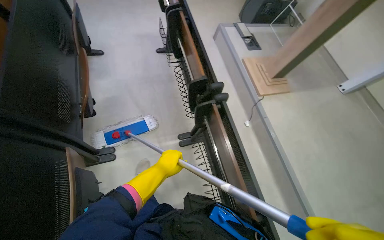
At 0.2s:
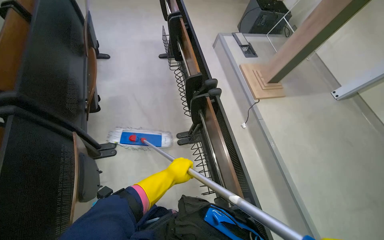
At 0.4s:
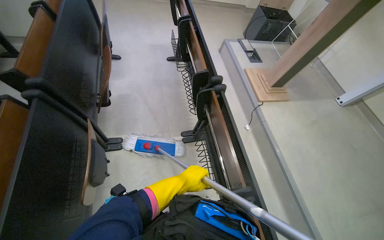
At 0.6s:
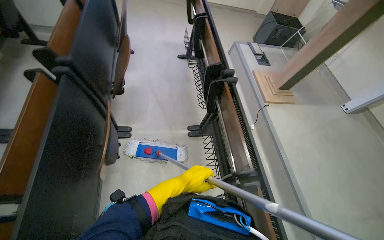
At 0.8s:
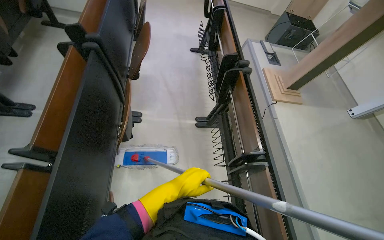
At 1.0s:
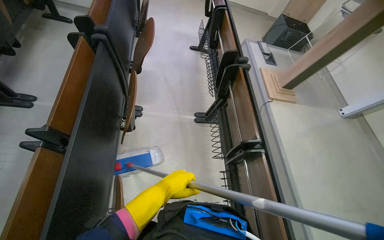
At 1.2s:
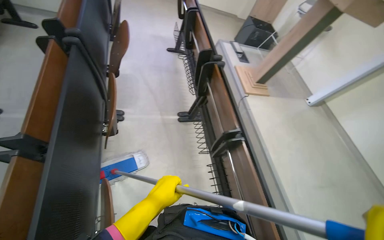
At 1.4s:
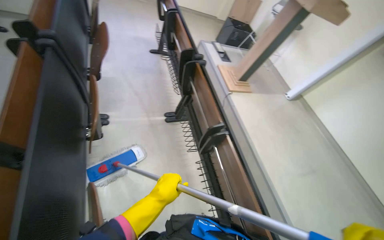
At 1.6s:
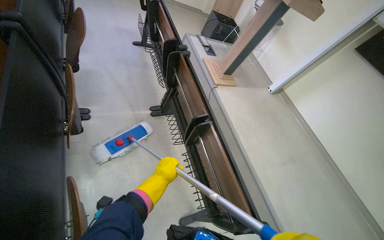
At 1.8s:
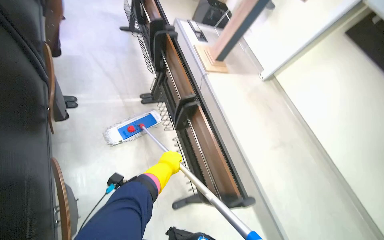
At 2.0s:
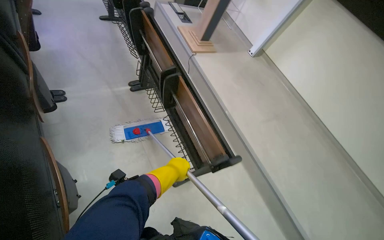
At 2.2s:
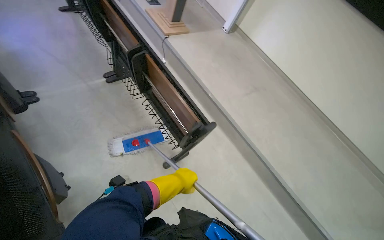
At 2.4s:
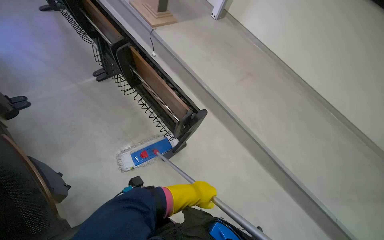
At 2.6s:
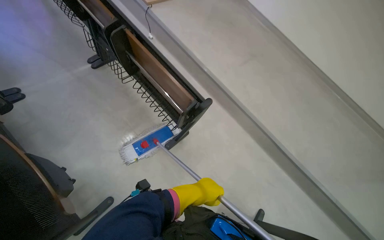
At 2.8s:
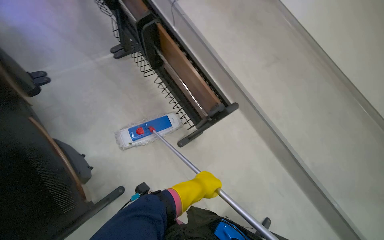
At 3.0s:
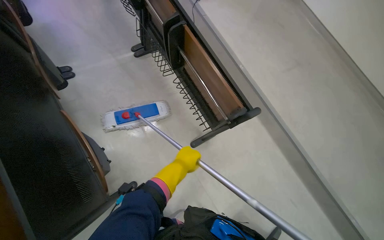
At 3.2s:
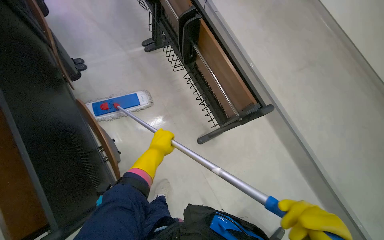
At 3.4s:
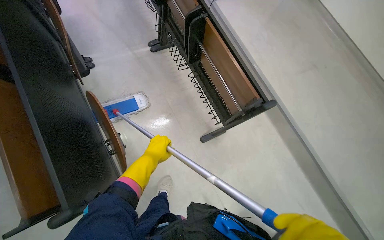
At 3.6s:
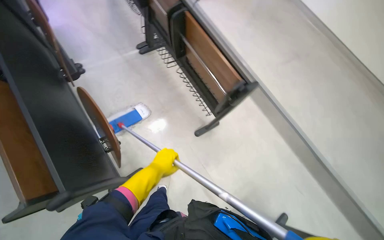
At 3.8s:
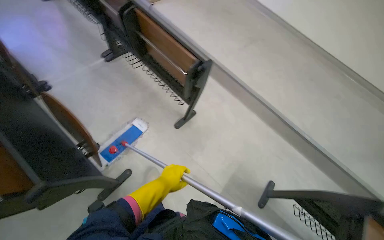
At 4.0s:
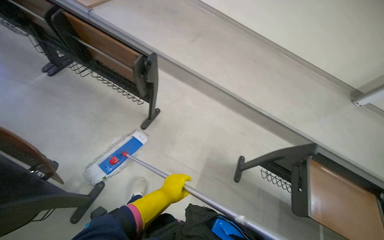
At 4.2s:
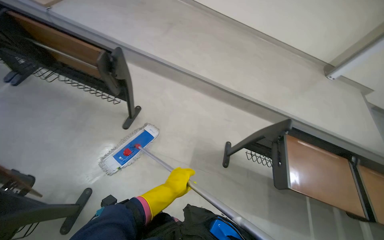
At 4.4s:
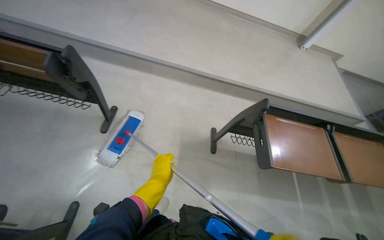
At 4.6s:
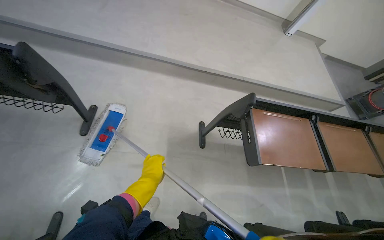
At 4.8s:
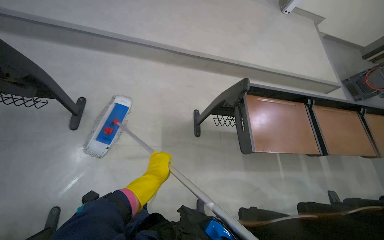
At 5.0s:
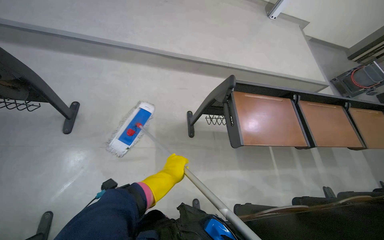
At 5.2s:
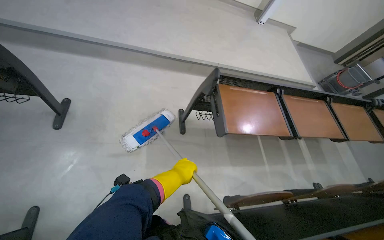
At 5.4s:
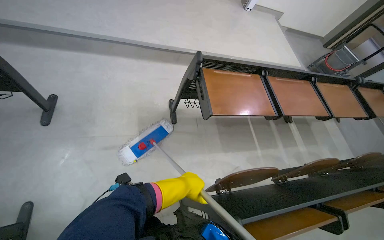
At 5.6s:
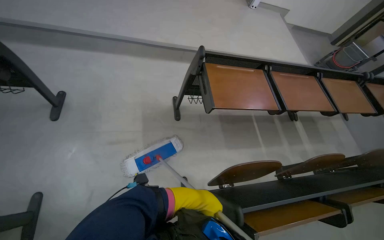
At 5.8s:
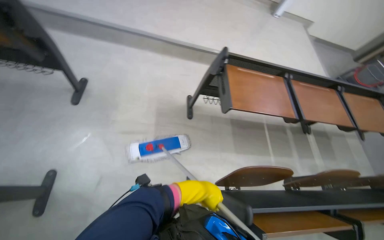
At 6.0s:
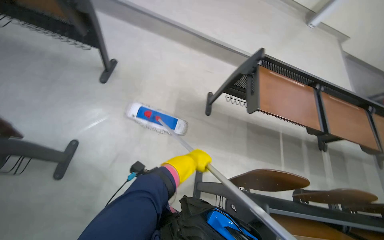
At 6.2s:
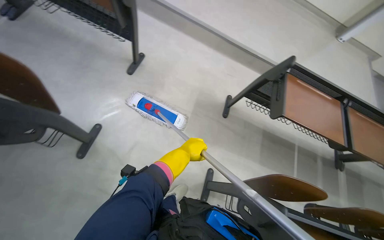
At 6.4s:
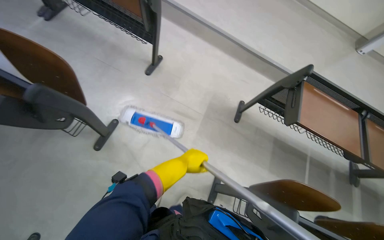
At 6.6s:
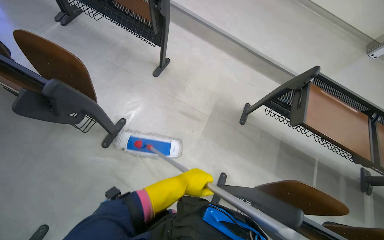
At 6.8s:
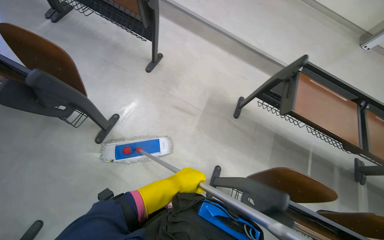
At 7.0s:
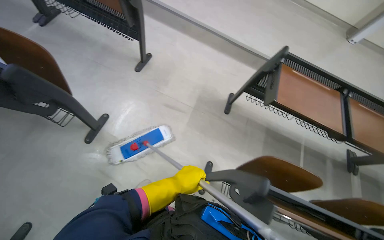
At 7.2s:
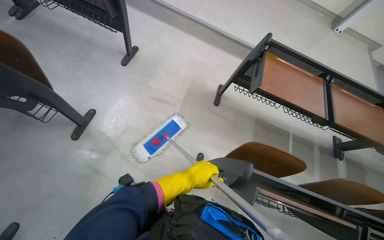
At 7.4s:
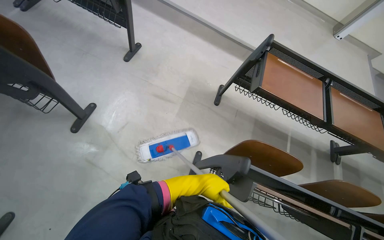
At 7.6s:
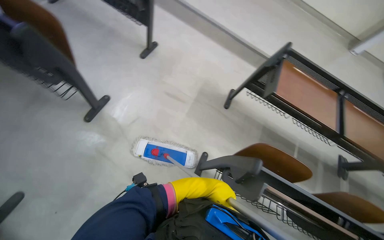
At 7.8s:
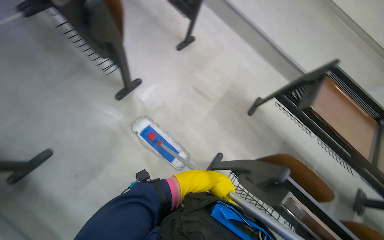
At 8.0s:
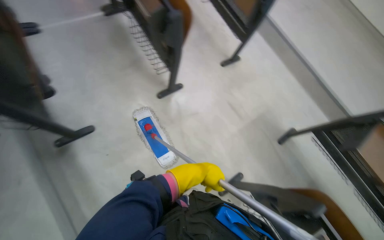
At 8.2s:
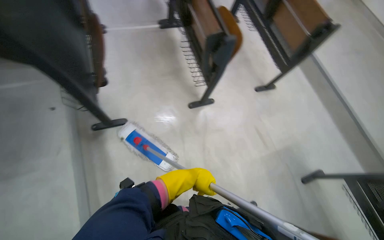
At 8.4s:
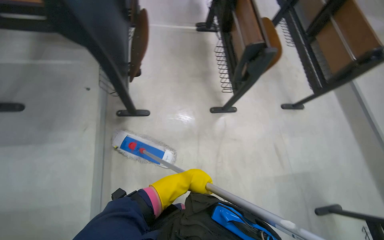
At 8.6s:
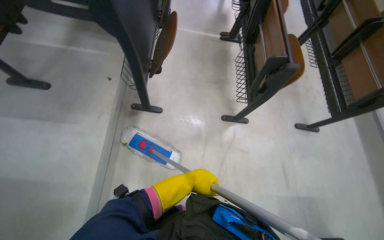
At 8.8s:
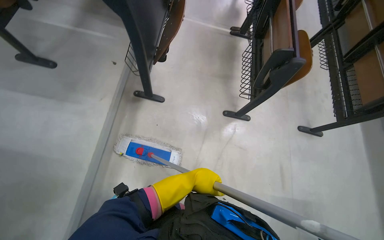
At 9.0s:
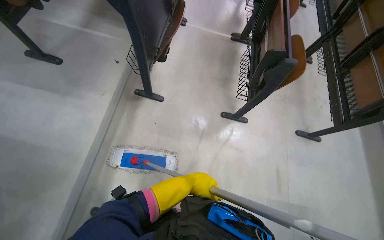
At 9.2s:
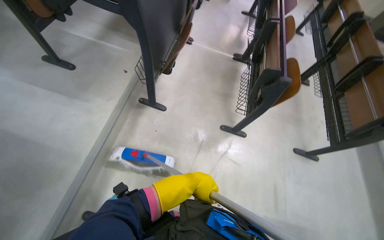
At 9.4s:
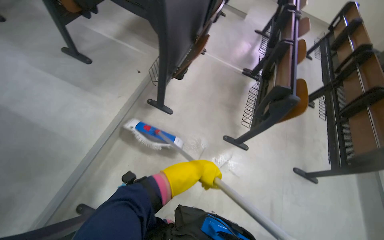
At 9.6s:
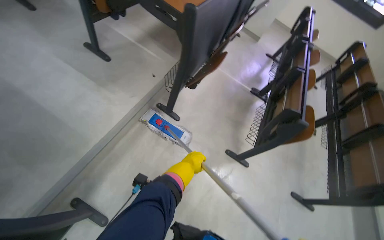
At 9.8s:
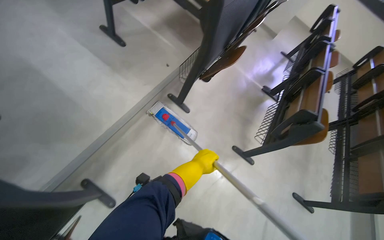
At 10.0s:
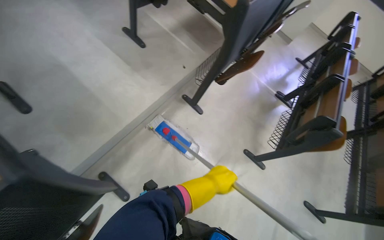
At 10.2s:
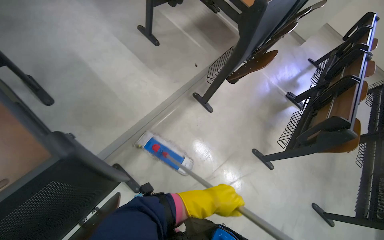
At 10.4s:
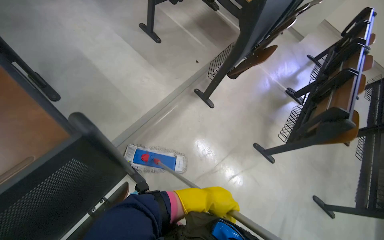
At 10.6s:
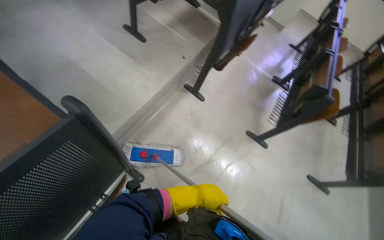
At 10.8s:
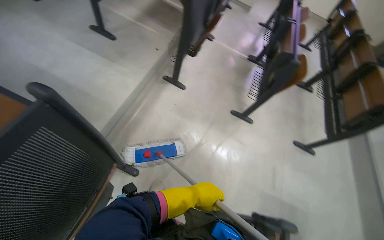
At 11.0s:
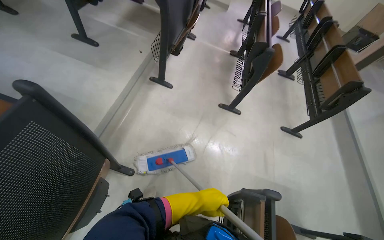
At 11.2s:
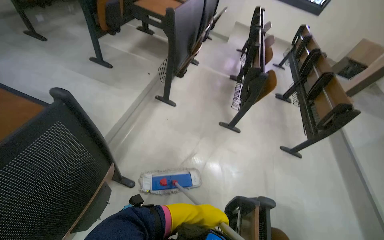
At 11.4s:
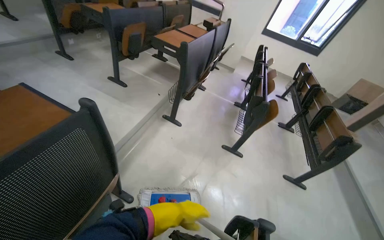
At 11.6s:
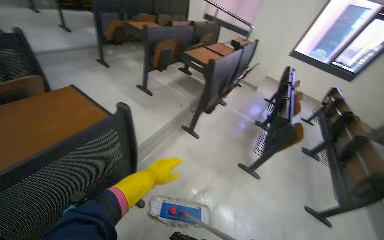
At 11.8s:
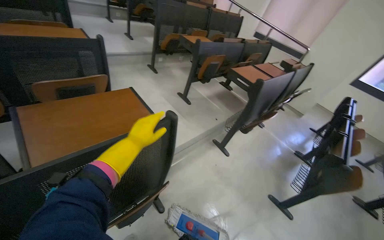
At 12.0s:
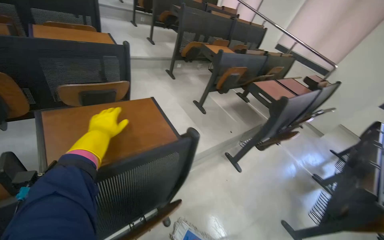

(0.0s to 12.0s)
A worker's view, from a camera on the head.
Job: mopping floor.
The whole recording: Cleaning lecture hall. The worker cleans the lecture hall by mopping the floor and walls, and wiping desks.
0.0s - 1.6s: The wearer moves about 60 cm.
1.6s - 3.0s: The view tilts some 20 degrees downward. The left hand goes roughly 15 cm to the right.
3.0s - 4.4s: The camera is carried some 60 cm. The wearer looks roughly 50 degrees further to the right.
4.4s - 6.0s: The left hand shifts roughly 20 cm to the right.
6.0s - 7.6s: The left hand shifts about 35 cm down the picture, and goes nearer to the camera and returns, some 20 cm each way.
7.6s - 9.0s: The head turns to the left by some 70 degrees.
9.0s - 10.4s: The camera travels roughly 40 cm. The scene rotates clockwise by about 30 degrees.
10.4s - 12.0s: The camera is carried approximately 40 cm. The camera sweeps to the left, by approximately 15 degrees. The wearer looks approximately 25 degrees further upward.

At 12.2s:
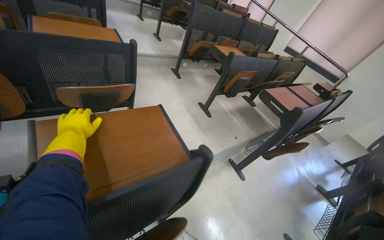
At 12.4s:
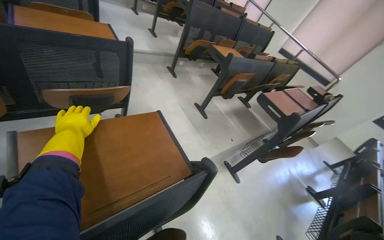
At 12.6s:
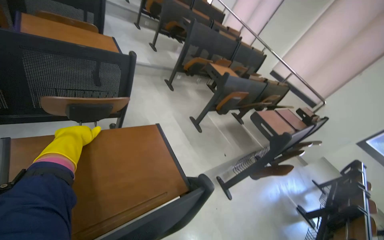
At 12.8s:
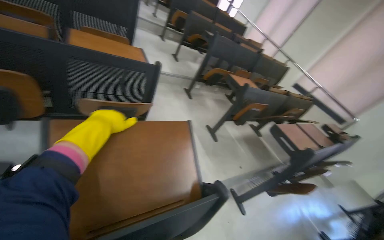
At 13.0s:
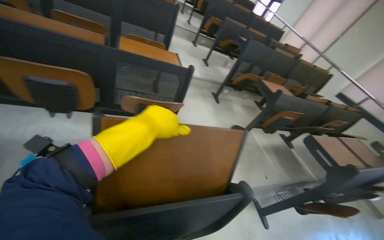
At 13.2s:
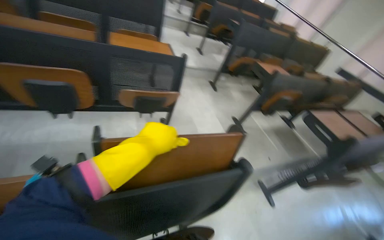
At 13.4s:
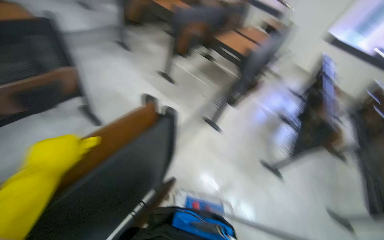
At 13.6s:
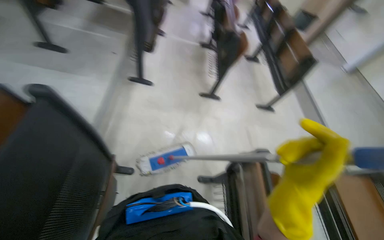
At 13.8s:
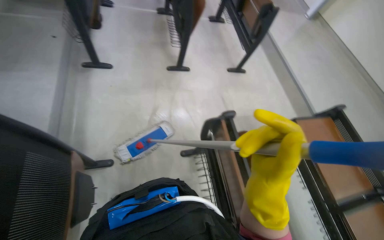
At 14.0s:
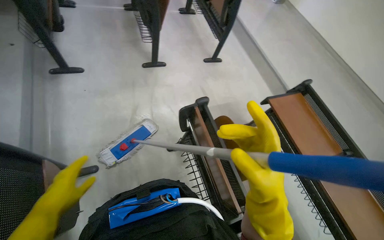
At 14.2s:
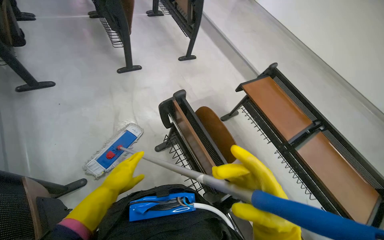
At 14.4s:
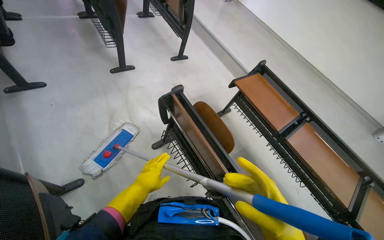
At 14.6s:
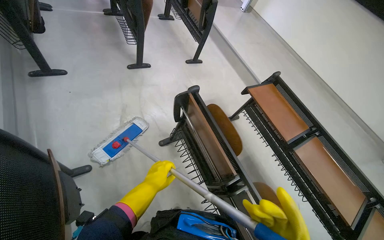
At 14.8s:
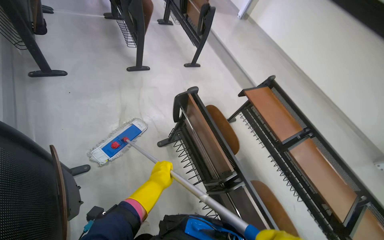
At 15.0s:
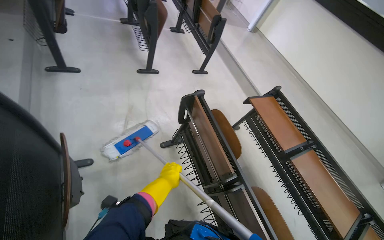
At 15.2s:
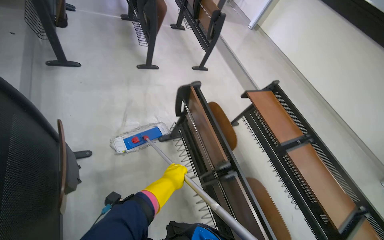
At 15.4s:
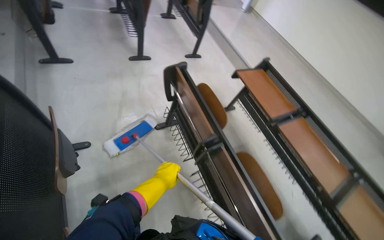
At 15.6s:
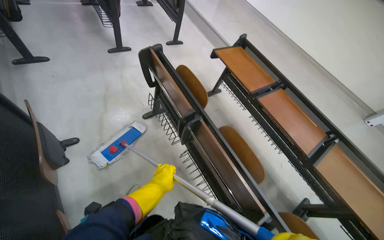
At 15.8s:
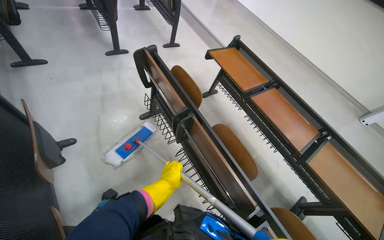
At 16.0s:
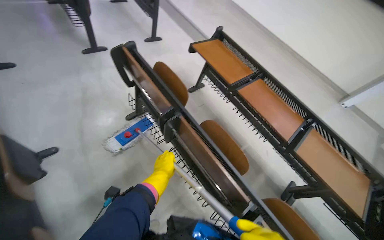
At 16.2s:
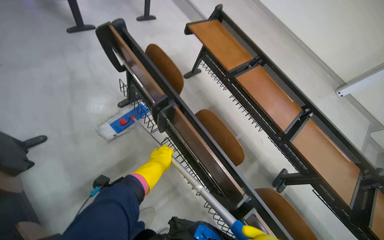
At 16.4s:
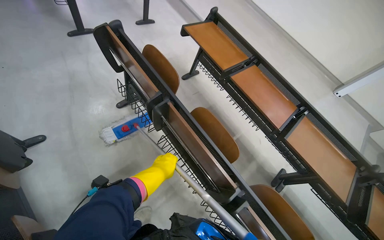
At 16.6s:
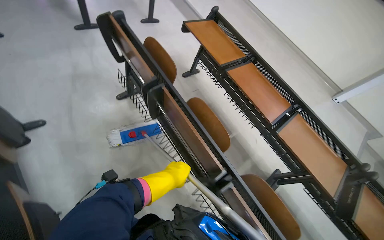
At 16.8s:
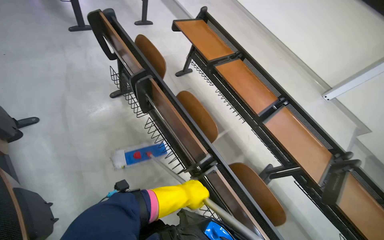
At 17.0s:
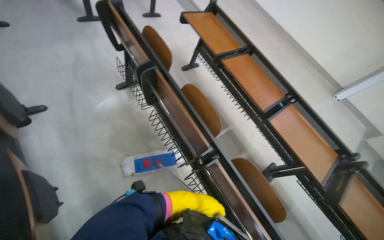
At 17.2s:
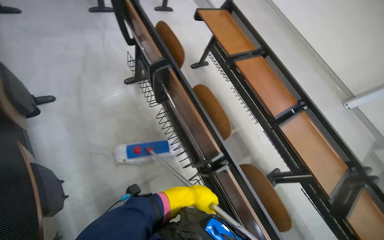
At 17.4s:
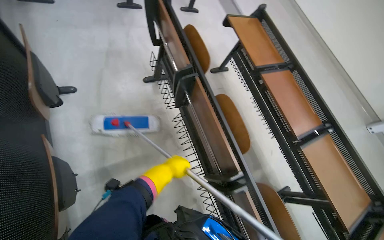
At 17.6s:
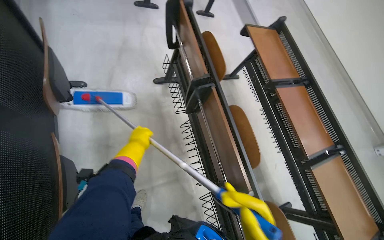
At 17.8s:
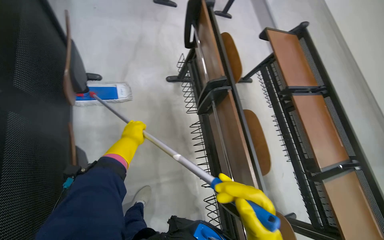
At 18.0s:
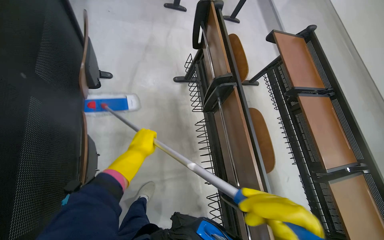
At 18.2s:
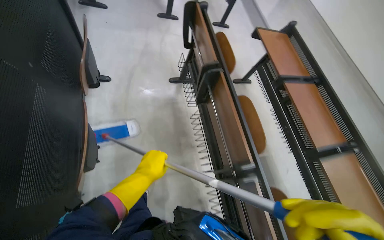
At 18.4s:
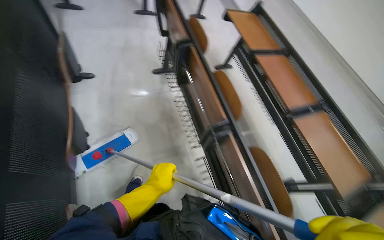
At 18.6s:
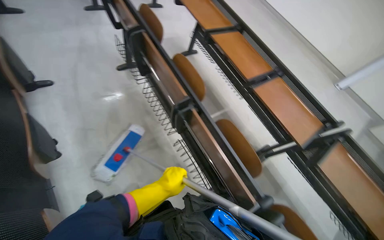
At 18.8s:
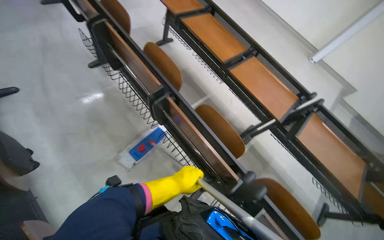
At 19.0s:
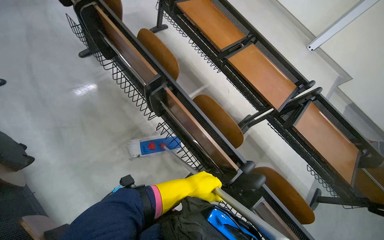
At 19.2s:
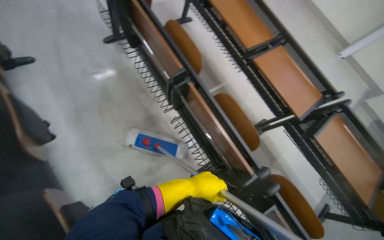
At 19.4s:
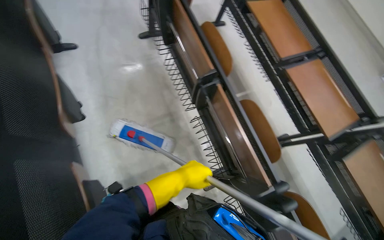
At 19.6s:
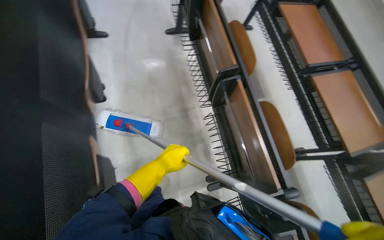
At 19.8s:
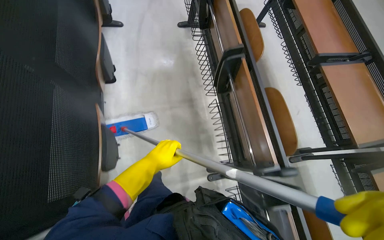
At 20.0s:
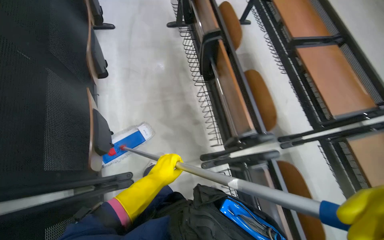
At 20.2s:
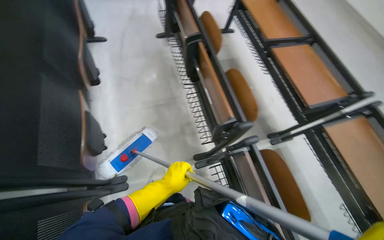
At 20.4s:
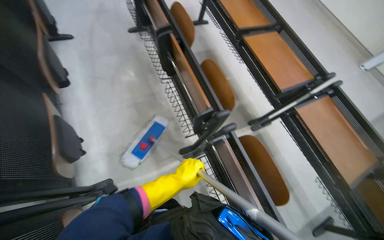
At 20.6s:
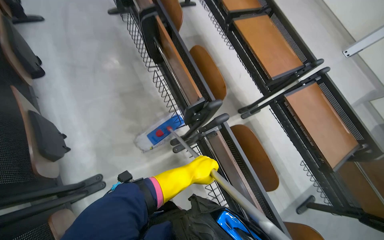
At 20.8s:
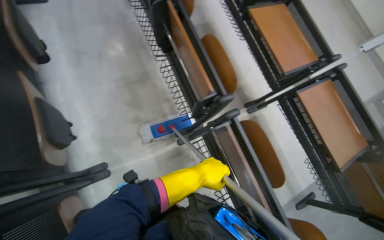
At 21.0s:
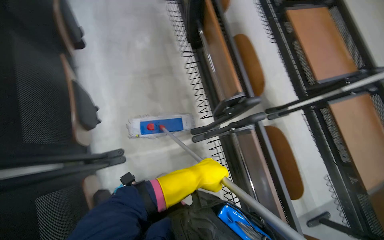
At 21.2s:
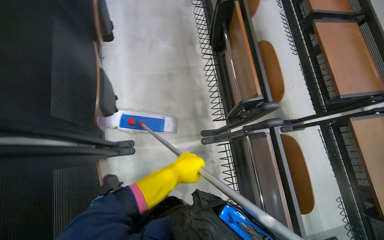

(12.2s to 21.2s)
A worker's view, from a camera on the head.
Job: mopping floor.
The whole recording: Cleaning lecture hall. The worker cleans the lecture hall by mopping the floor and walls, and wiping desks.
12.2s - 13.8s: The wearer's head swings some 70 degrees to the right. The camera pitches downward, by about 35 degrees.
15.2s - 16.6s: The camera travels roughly 40 cm.
16.6s - 18.2s: The left hand moves left and right over about 25 cm, changing direction 2 times.
18.2s - 19.8s: The head travels some 50 cm.
19.8s - 21.2s: The left hand is displaced to the right by some 20 cm.
